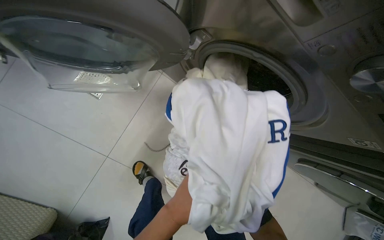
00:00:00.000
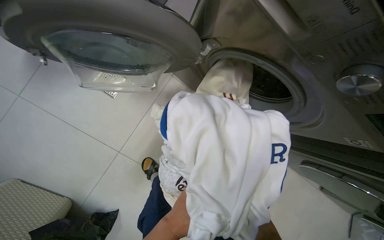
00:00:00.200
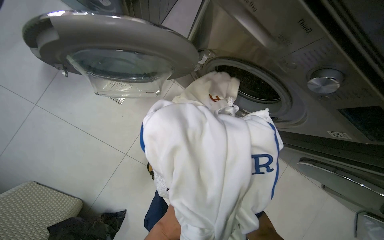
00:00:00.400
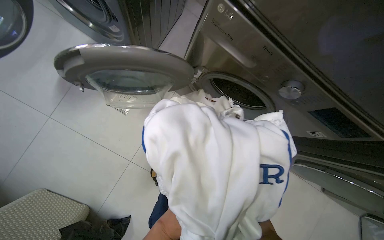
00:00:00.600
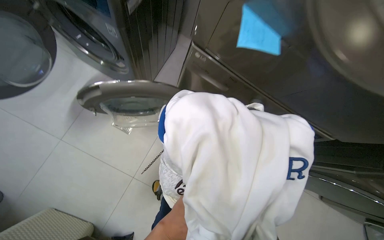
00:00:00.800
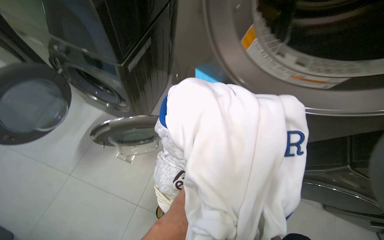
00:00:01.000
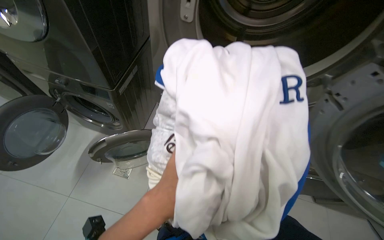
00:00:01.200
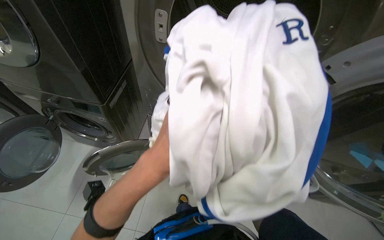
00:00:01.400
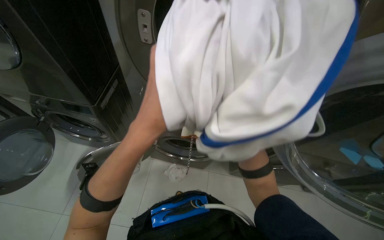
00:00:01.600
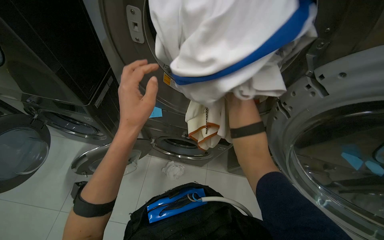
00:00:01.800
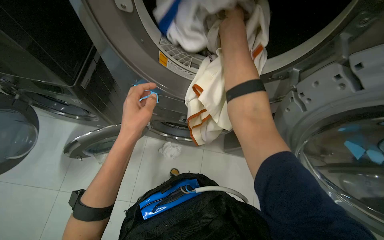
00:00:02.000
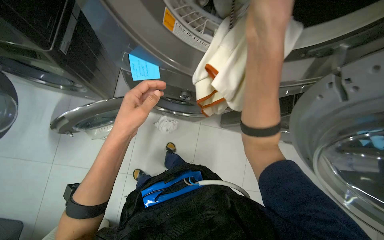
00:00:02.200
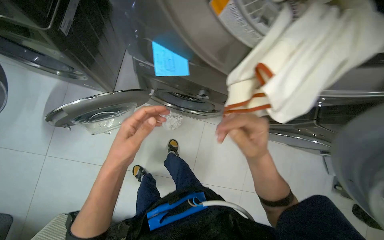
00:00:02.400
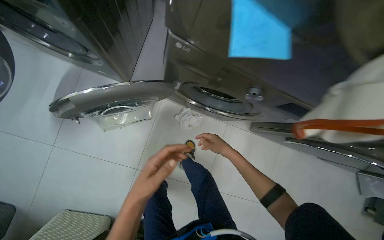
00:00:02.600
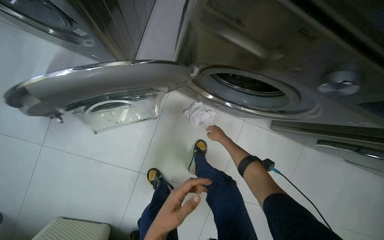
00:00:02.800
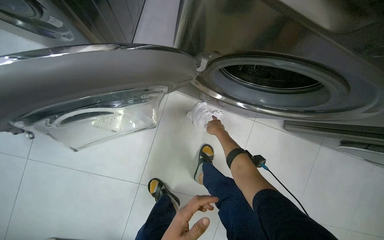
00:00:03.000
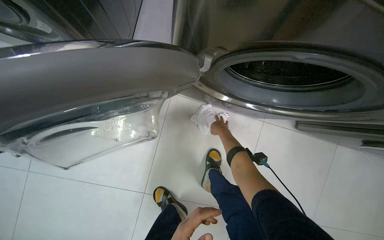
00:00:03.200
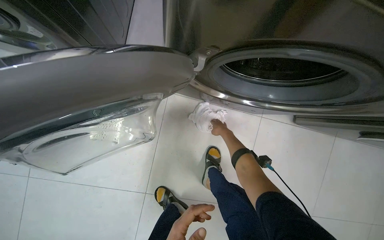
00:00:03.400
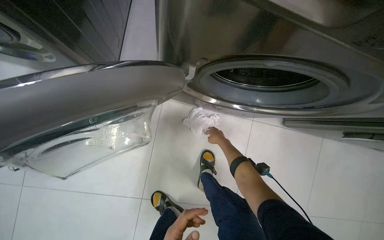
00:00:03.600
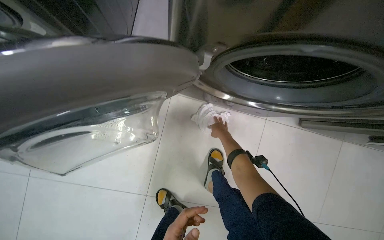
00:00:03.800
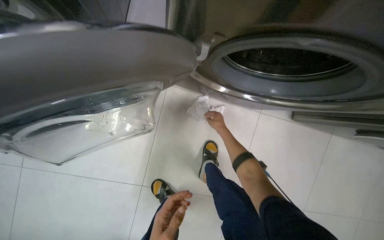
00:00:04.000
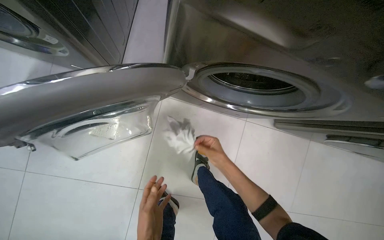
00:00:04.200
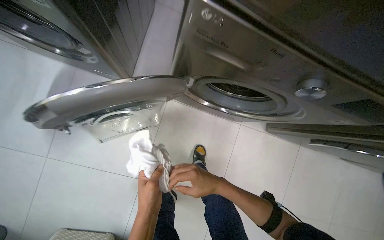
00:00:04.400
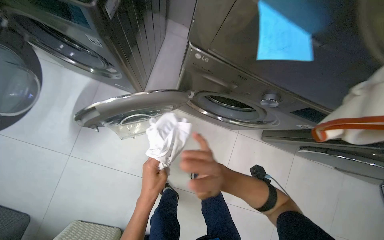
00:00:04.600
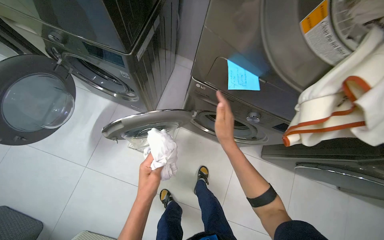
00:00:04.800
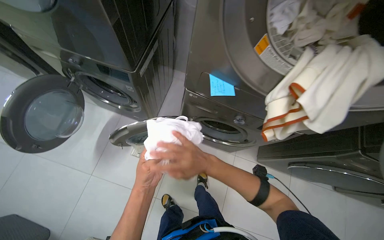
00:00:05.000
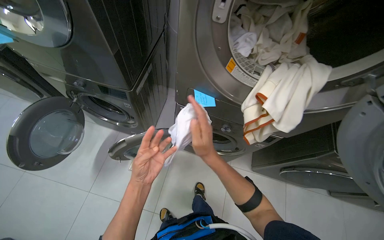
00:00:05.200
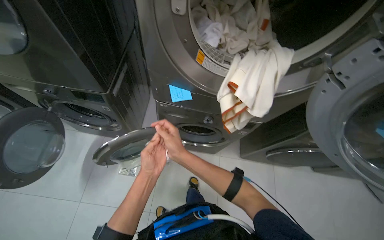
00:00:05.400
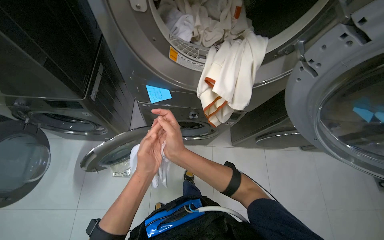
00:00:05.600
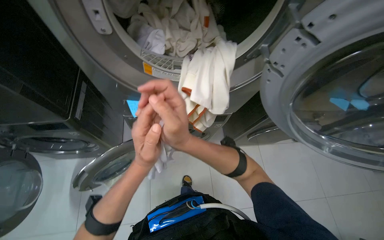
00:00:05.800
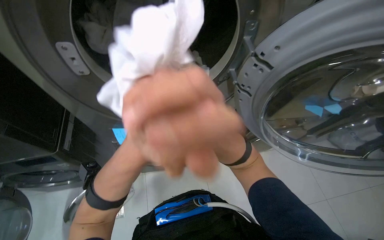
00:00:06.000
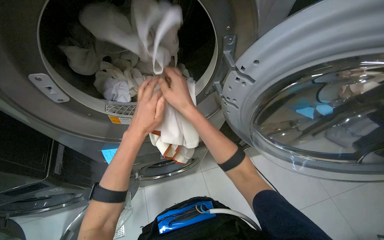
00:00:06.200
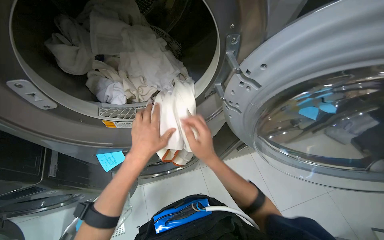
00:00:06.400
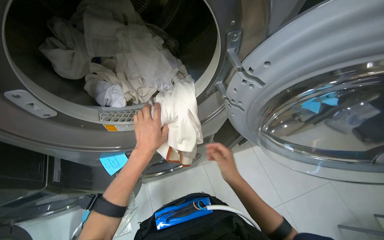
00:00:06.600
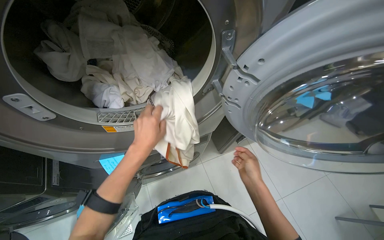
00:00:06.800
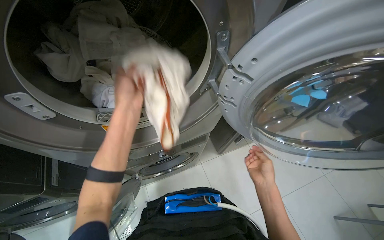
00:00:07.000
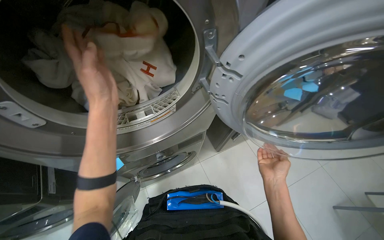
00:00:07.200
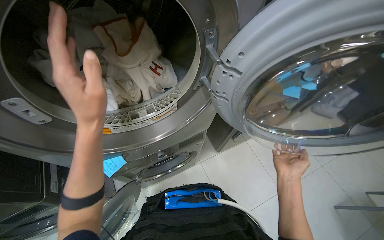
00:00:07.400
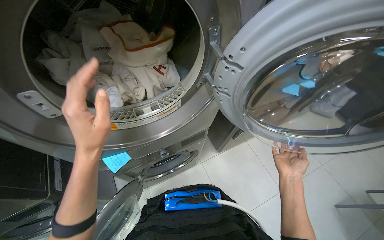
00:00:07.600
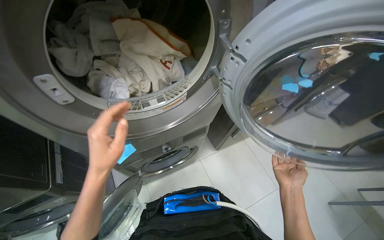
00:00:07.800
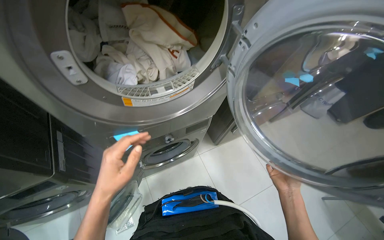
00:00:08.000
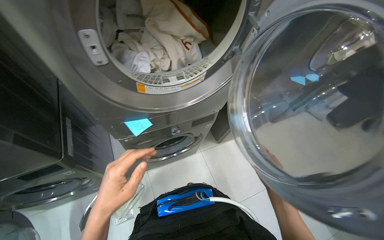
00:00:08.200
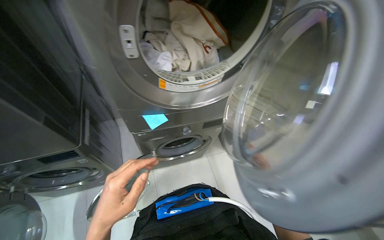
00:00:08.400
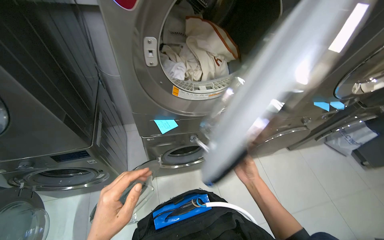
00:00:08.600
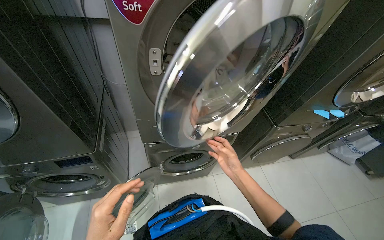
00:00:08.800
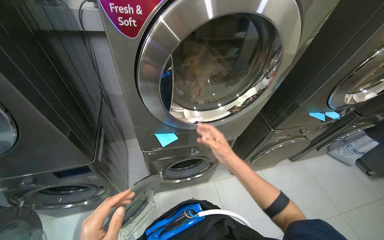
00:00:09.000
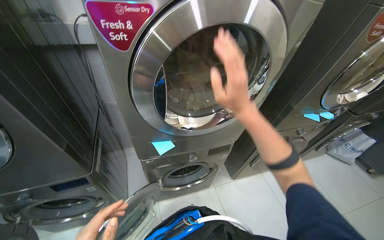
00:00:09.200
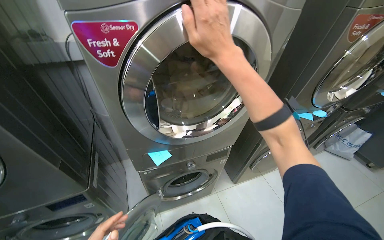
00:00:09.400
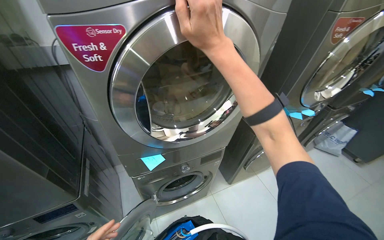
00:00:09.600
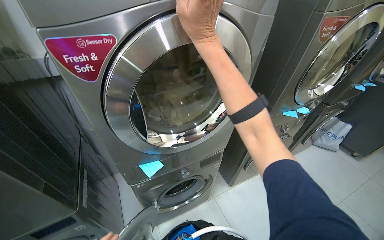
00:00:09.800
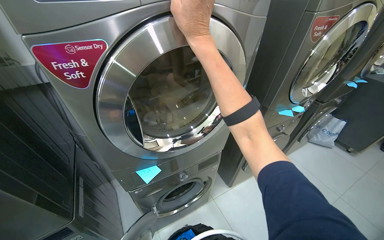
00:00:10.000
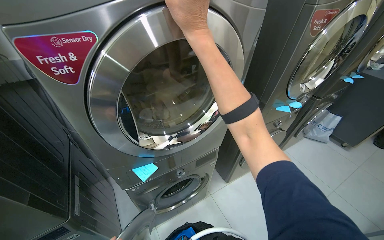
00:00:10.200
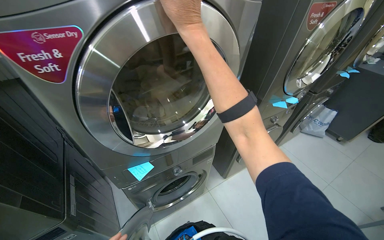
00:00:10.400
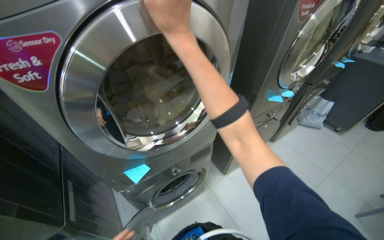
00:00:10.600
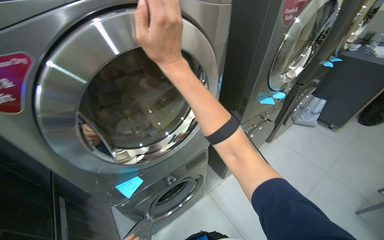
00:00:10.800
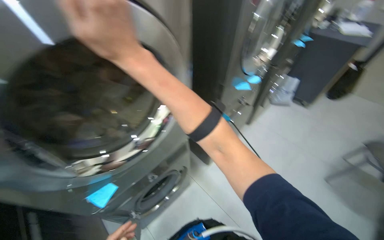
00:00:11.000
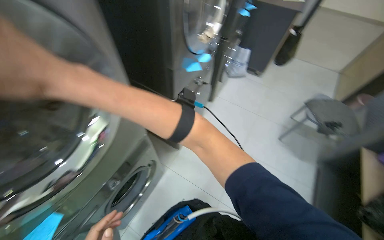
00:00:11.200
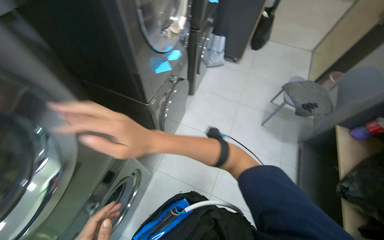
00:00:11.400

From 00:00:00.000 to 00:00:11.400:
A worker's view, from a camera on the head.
Job: managing laundry.
The whole recording: Unloading laundry from machines. The worker opens washing machine doors, removes sticky notes, and unloads clothes from multiple machines.
From 00:00:00.000 to 00:00:01.400: The wearer moves approximately 70 cm. The view tilts approximately 35 degrees upward.
From 00:00:01.400 to 00:00:02.800: The wearer moves roughly 50 cm. The wearer looks some 35 degrees further downward.
From 00:00:04.200 to 00:00:05.600: The camera is carried some 60 cm. The camera pitches upward, by about 20 degrees.
From 00:00:05.600 to 00:00:07.200: Everything in view rotates some 25 degrees counterclockwise. The right hand goes roughly 40 cm to the right.
From 00:00:07.200 to 00:00:08.600: The right hand shifts about 20 cm to the left, while the left hand moves down the picture, some 50 cm.
From 00:00:08.600 to 00:00:10.000: The wearer looks roughly 15 degrees further upward. The right hand goes some 50 cm up the picture.
From 00:00:10.000 to 00:00:11.400: The head rotates about 40 degrees to the right. The camera pitches downward, by about 20 degrees.

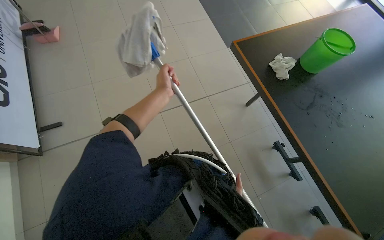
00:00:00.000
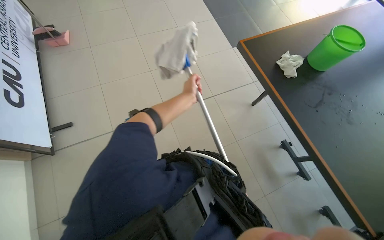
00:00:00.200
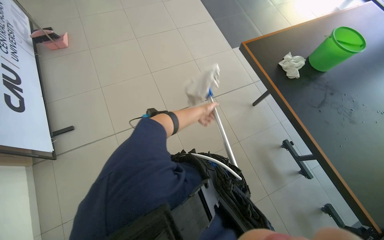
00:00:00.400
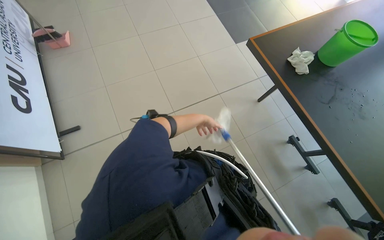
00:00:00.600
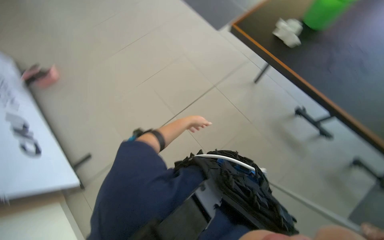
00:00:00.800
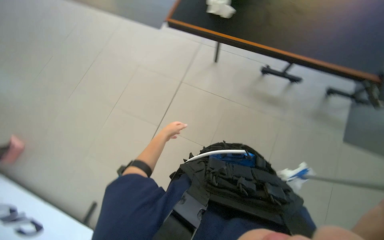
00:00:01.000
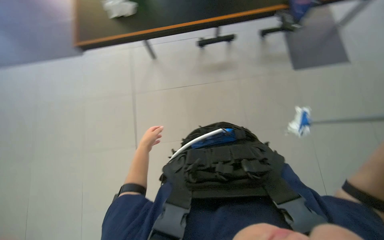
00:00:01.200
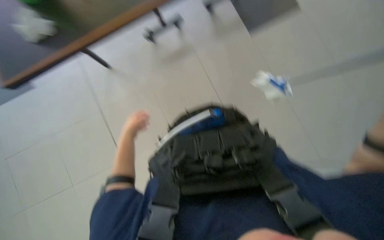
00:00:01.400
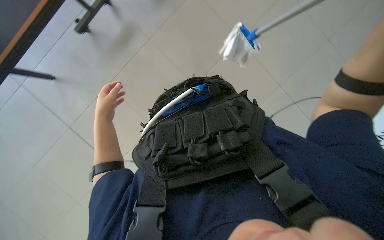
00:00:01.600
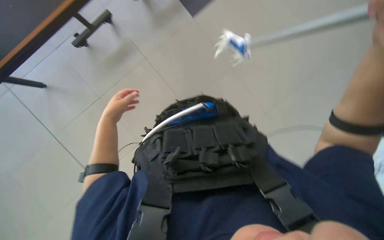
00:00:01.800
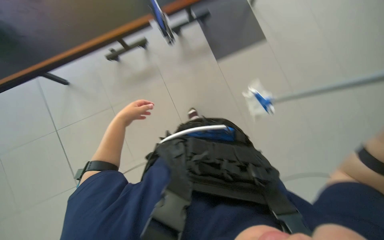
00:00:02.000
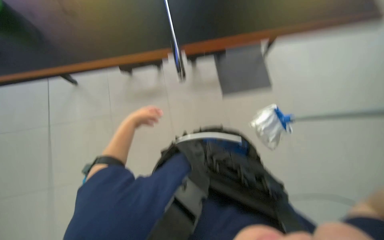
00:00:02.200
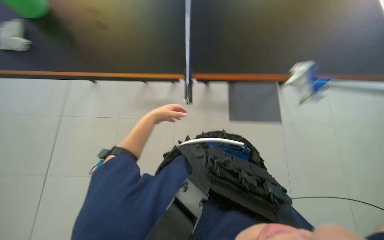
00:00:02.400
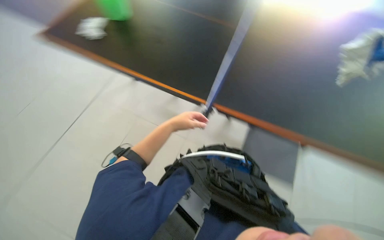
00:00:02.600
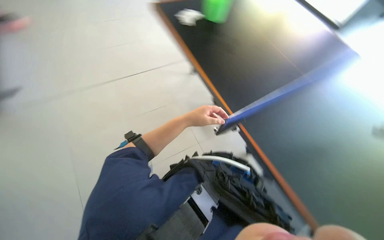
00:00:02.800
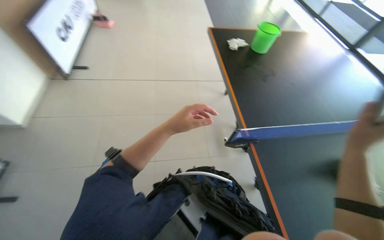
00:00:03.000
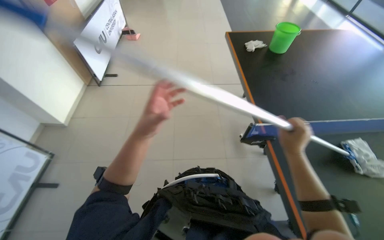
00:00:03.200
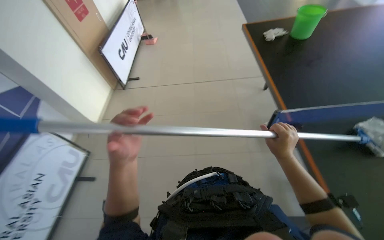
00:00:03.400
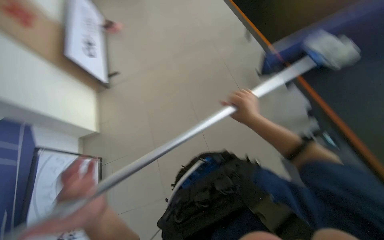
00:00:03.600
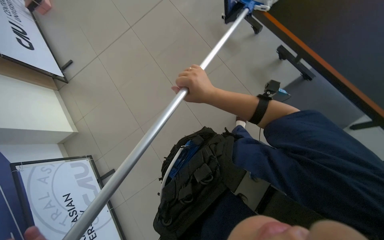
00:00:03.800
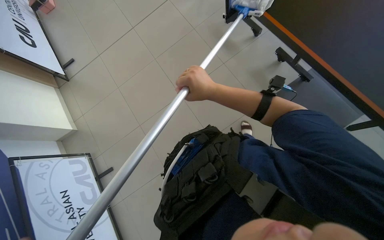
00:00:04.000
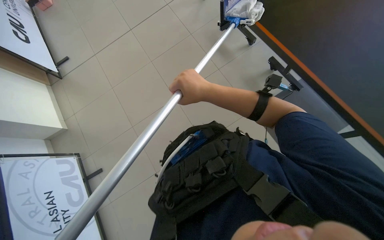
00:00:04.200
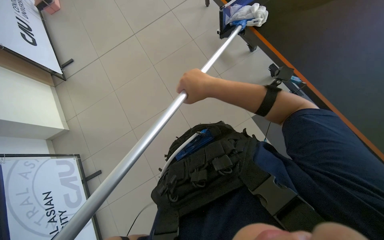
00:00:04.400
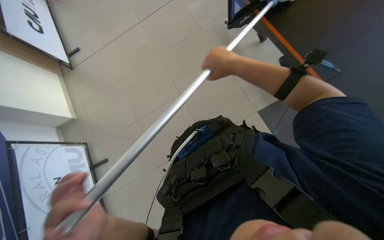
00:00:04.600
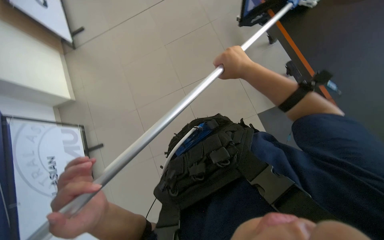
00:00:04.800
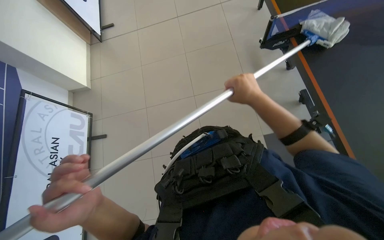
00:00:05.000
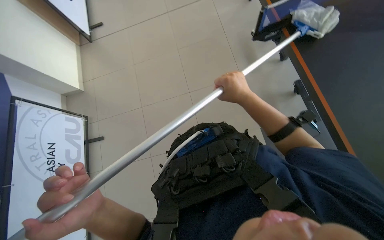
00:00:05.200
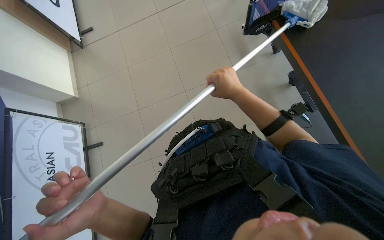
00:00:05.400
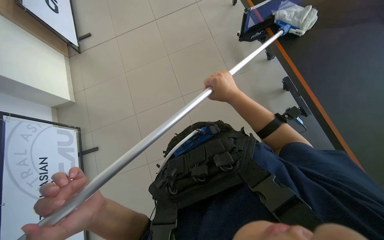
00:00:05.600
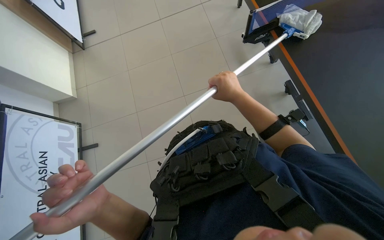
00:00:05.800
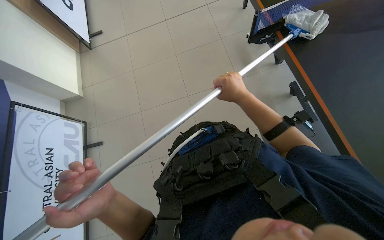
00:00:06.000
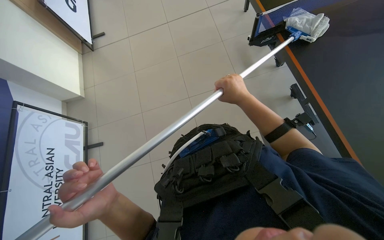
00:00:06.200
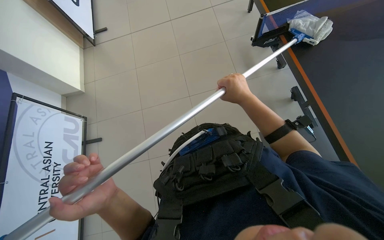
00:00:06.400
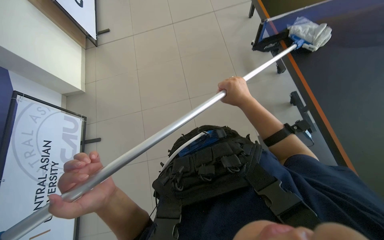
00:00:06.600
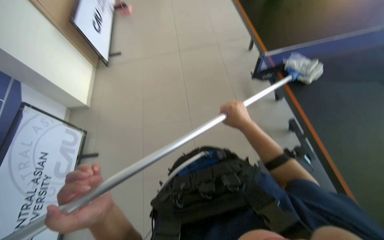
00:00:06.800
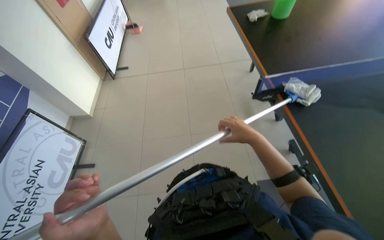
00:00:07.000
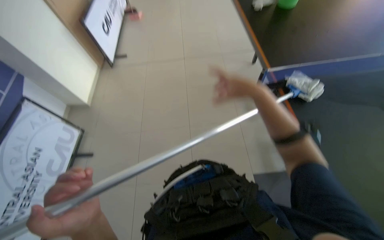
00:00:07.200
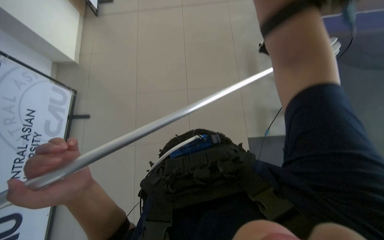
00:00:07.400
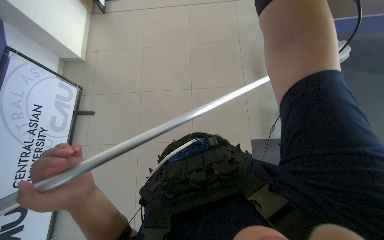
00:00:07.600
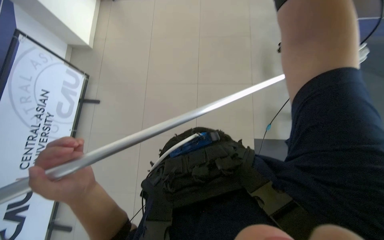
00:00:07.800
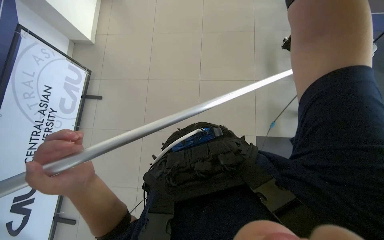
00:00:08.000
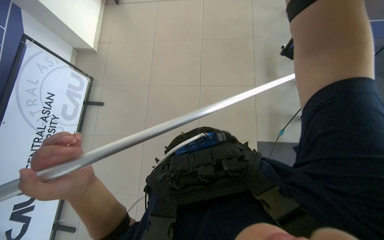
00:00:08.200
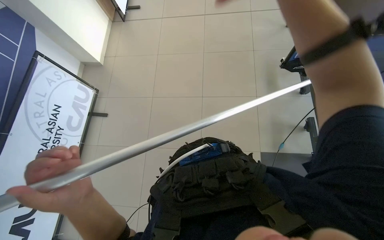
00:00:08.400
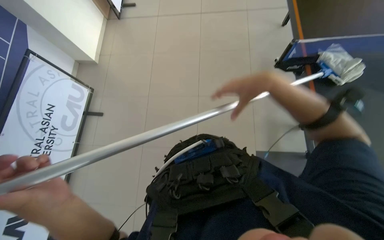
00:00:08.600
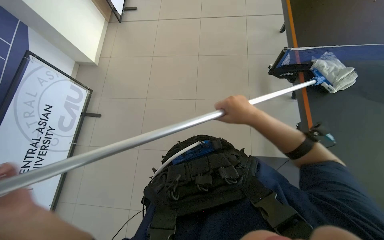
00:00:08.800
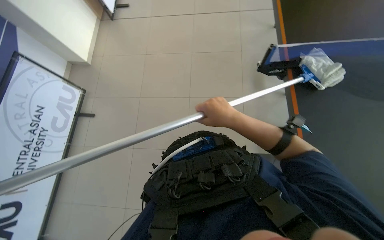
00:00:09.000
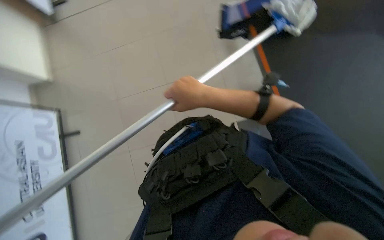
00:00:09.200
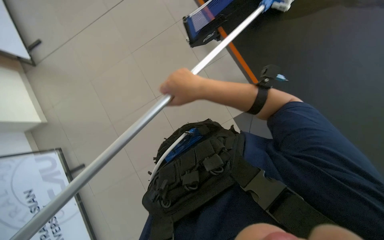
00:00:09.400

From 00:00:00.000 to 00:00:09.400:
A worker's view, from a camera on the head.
Job: wiping surfaces.
The whole recording: Cleaning black table surface. The worker cleans the black table surface using a long-handled mop.
From 00:00:03.200 to 00:00:04.800: The view tilts about 15 degrees downward.
